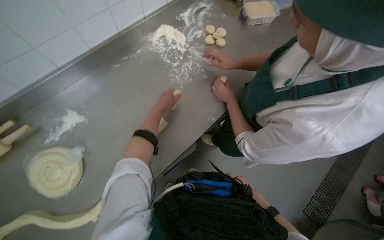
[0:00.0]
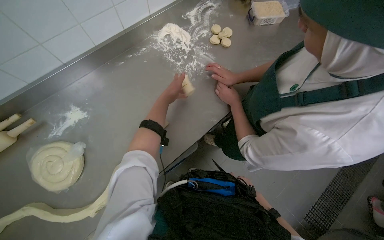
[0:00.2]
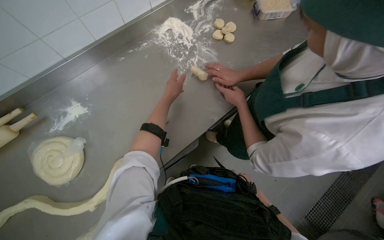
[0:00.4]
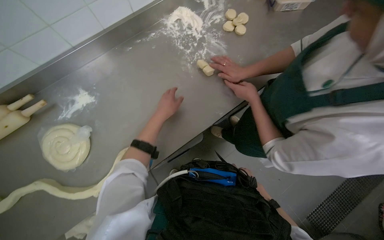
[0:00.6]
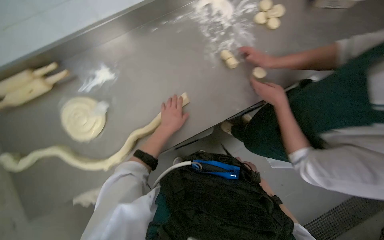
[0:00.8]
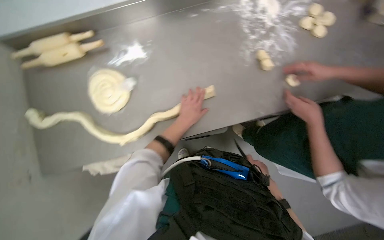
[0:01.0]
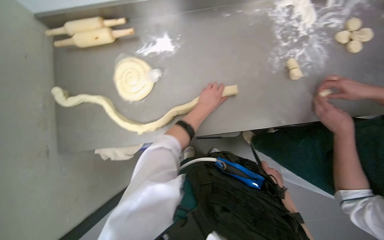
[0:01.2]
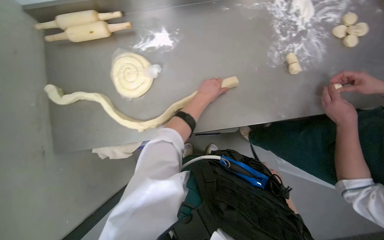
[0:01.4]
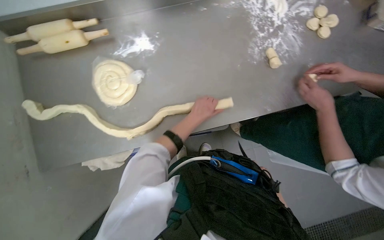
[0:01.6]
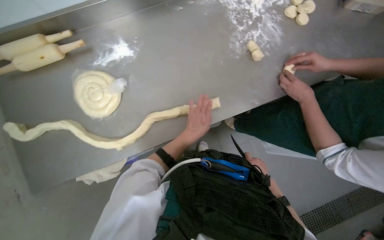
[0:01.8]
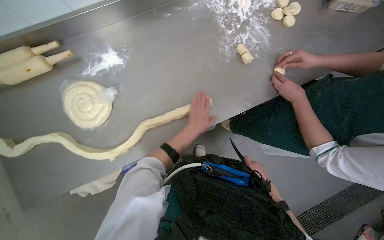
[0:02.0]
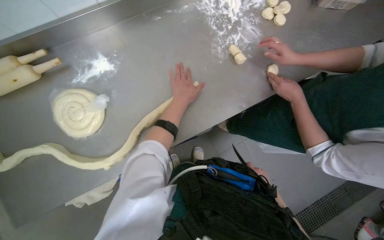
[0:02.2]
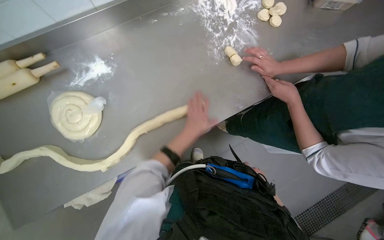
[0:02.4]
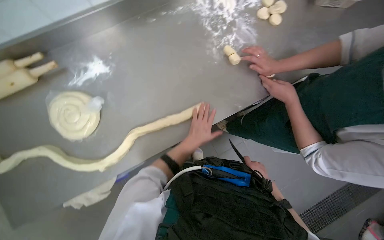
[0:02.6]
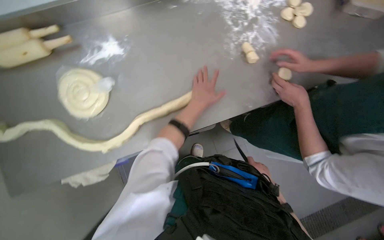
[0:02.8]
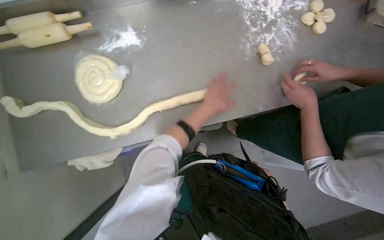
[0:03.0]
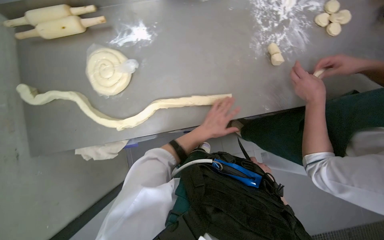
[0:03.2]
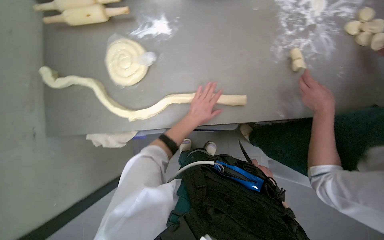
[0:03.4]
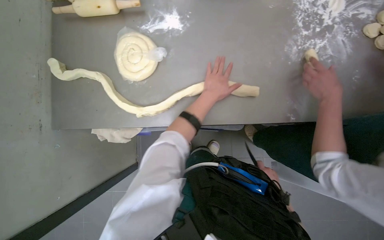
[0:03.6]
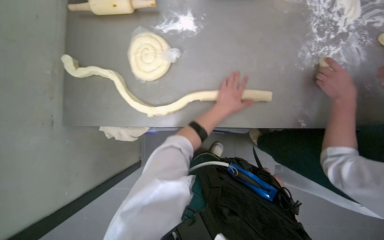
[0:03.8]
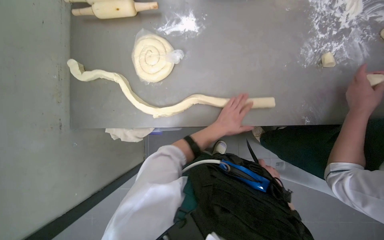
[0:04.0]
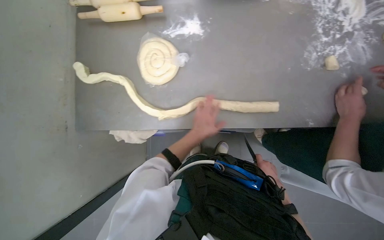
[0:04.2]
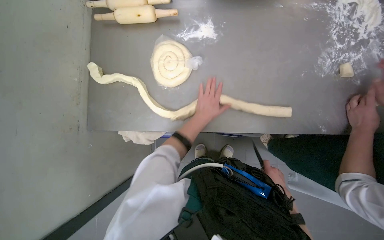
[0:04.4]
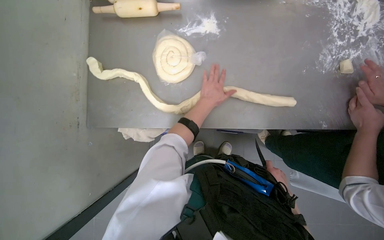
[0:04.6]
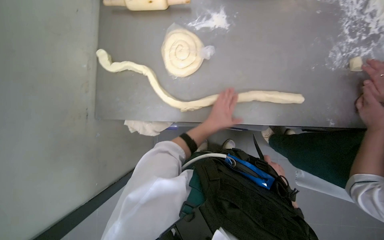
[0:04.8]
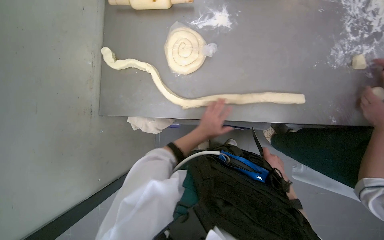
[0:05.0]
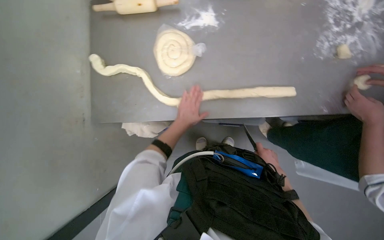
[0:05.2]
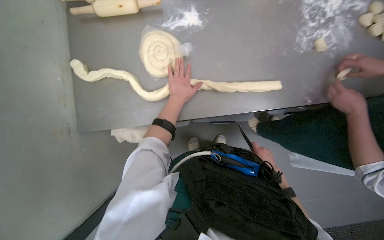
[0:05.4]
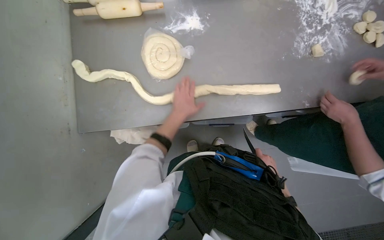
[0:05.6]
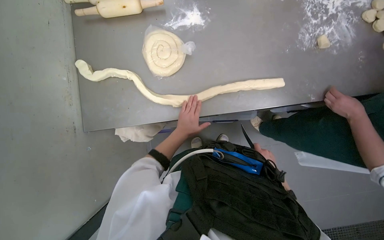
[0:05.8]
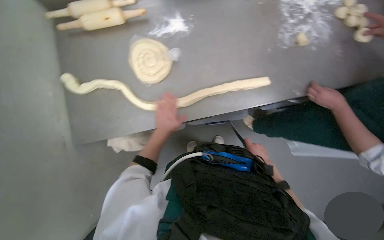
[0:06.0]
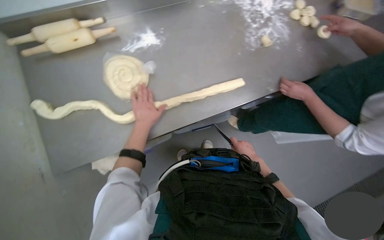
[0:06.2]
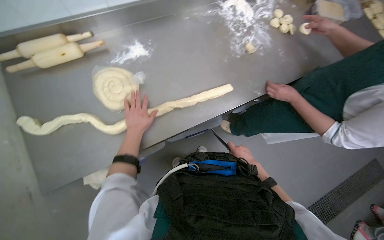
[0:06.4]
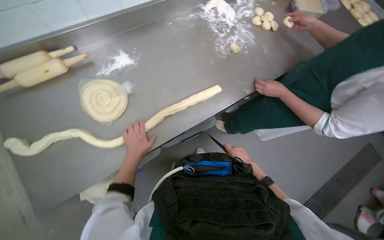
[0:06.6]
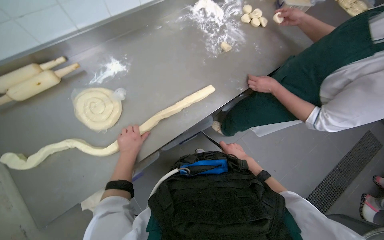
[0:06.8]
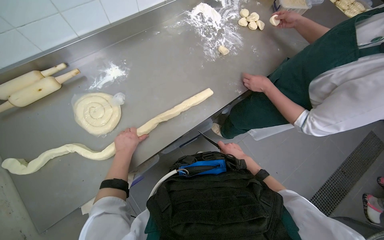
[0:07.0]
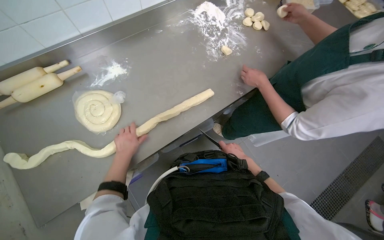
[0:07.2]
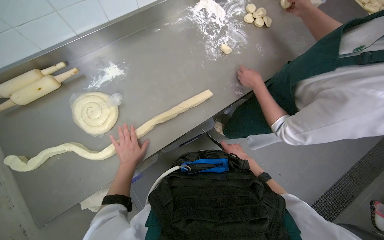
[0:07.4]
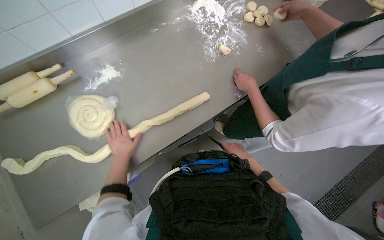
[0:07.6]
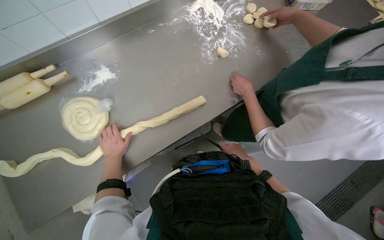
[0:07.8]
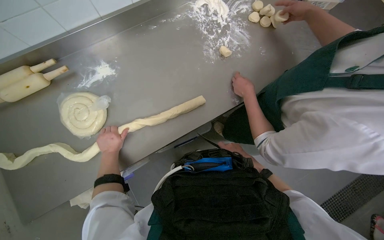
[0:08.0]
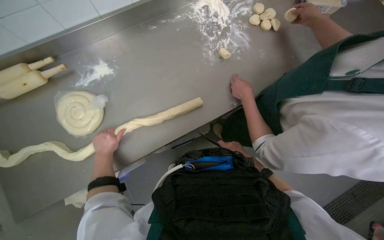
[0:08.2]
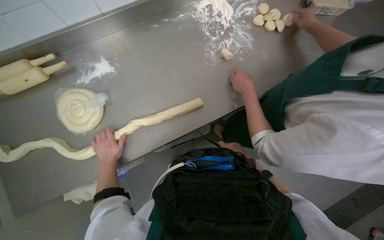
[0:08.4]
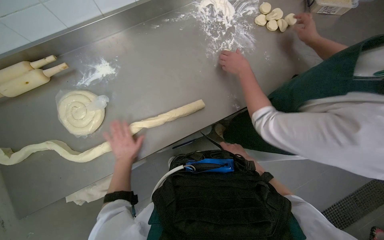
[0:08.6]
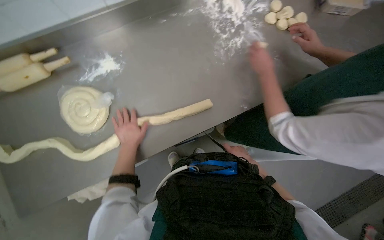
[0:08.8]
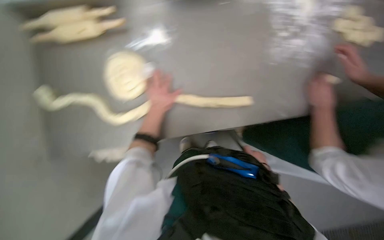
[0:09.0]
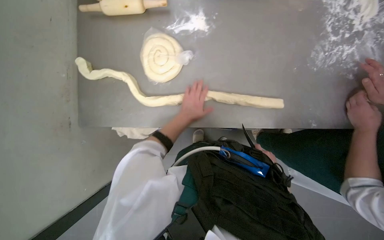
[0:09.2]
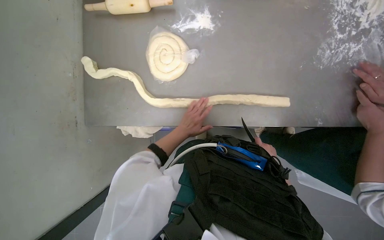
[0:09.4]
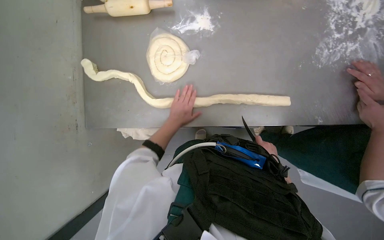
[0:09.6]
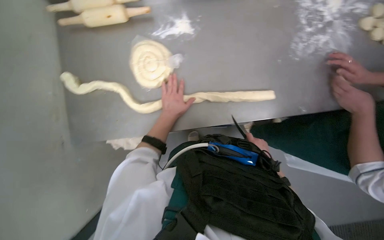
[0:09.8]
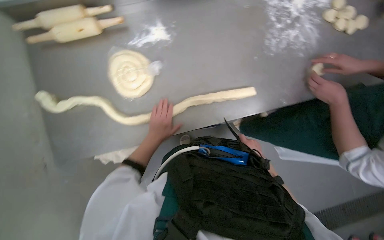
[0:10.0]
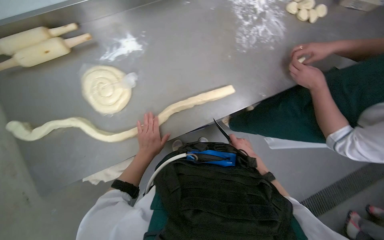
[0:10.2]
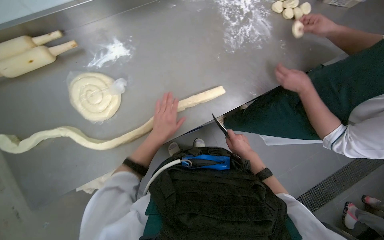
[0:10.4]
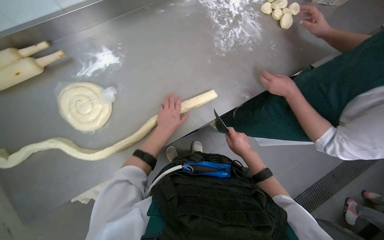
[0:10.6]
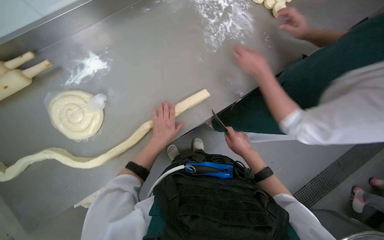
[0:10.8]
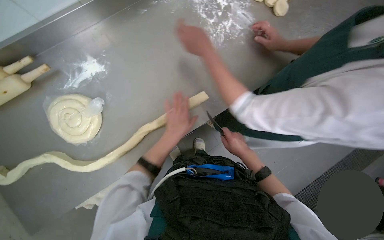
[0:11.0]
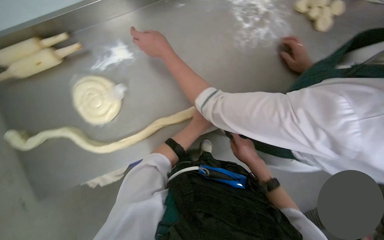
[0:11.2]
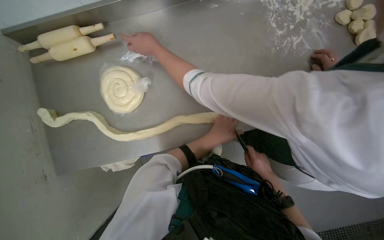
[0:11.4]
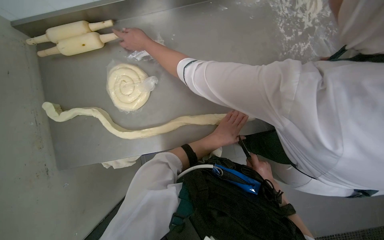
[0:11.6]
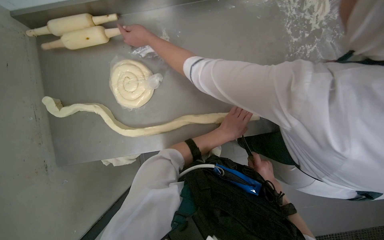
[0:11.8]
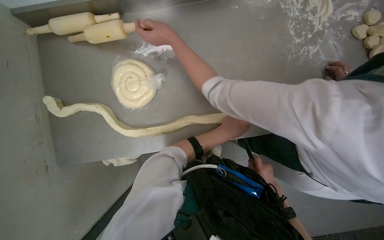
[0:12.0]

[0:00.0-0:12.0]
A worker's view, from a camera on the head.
Job: preparing food.
The whole recording: Cutting dough strands into pieces. The worker cuts long dough strands into smaller pieces with a knife.
0.0 to 1.6 s: The scene rotates clockwise by about 30 degrees. The right hand is displaced up the picture by roughly 10 cm, and moves some 10 cm nearer to the camera and comes back.
1.6 to 3.0 s: The left hand moves up and down the picture over some 15 cm, changing direction 2 times.
3.0 to 4.4 s: The left hand moves up and down the picture over about 15 cm, changing direction 3 times.
4.4 to 6.0 s: The left hand travels to the left and down the picture by approximately 15 cm.
10.4 to 12.0 s: The left hand shifts roughly 15 cm to the right.

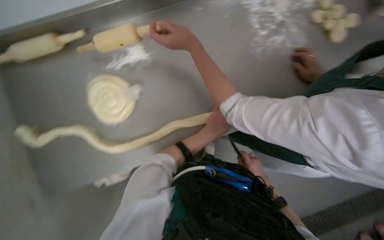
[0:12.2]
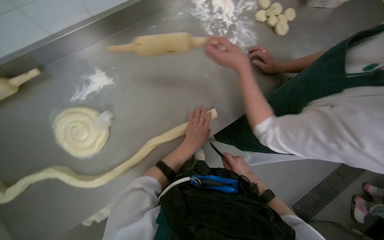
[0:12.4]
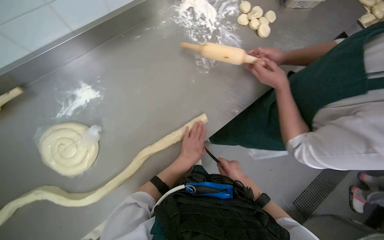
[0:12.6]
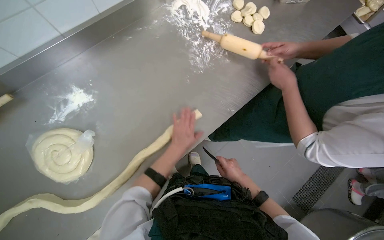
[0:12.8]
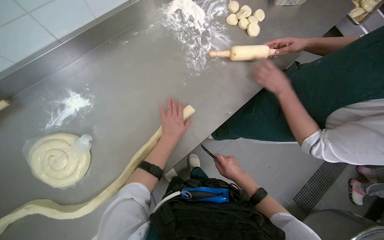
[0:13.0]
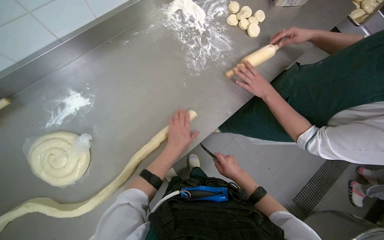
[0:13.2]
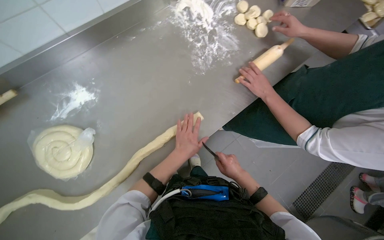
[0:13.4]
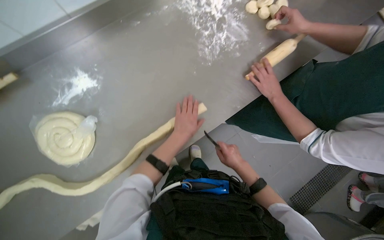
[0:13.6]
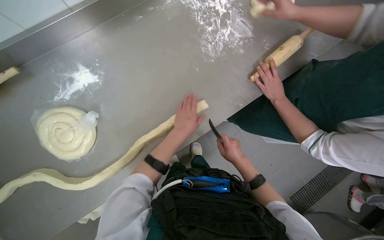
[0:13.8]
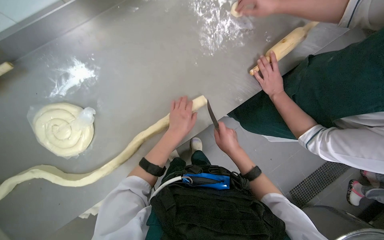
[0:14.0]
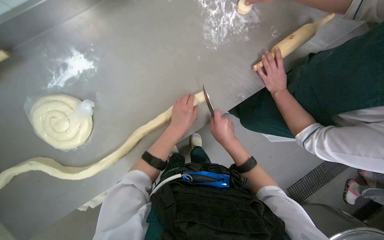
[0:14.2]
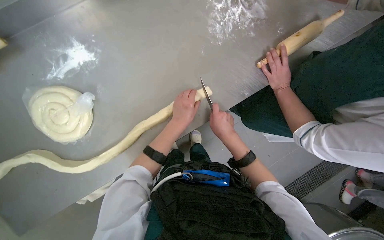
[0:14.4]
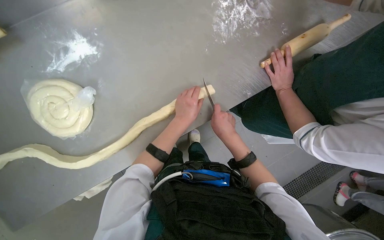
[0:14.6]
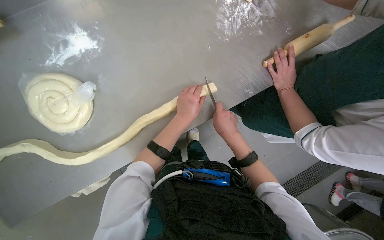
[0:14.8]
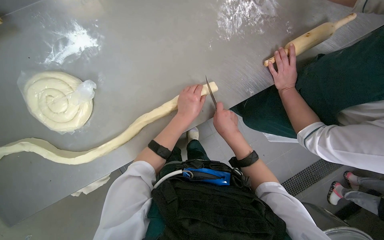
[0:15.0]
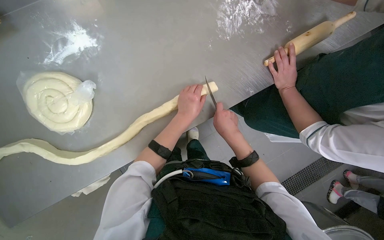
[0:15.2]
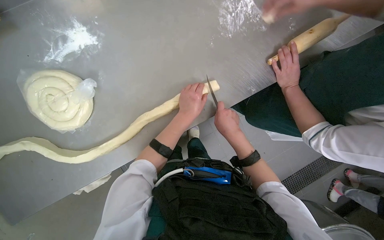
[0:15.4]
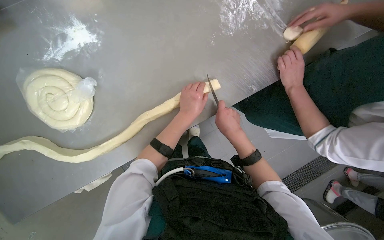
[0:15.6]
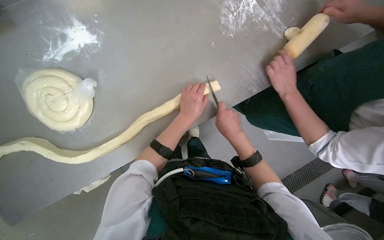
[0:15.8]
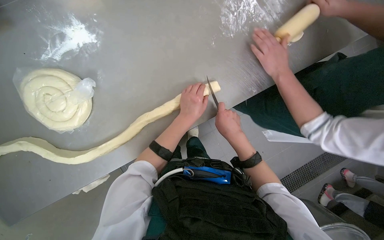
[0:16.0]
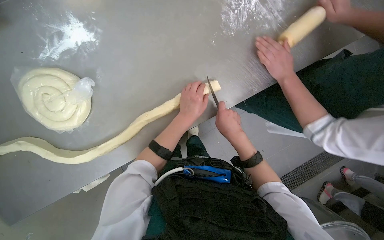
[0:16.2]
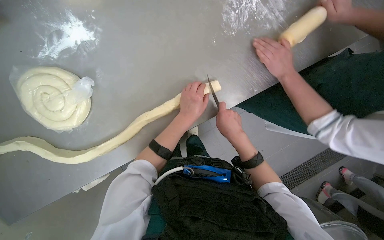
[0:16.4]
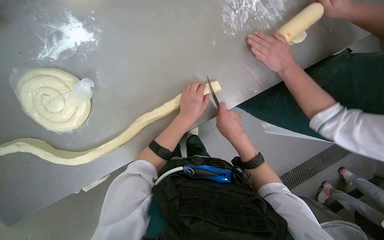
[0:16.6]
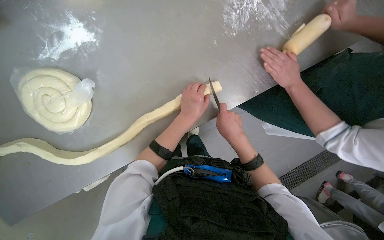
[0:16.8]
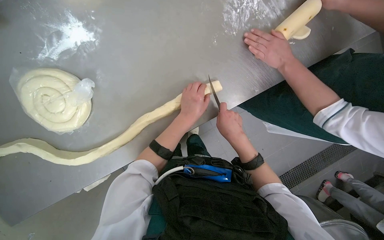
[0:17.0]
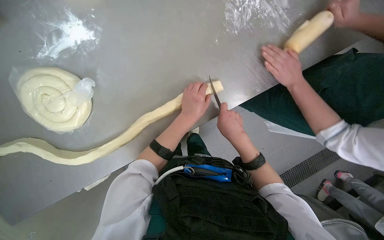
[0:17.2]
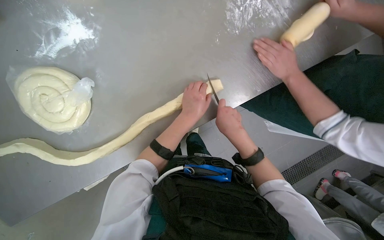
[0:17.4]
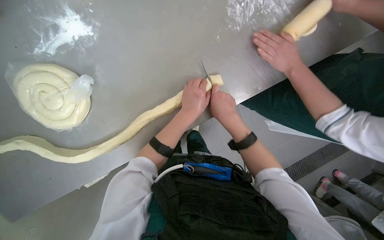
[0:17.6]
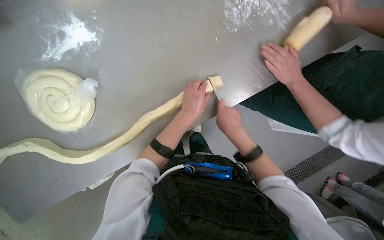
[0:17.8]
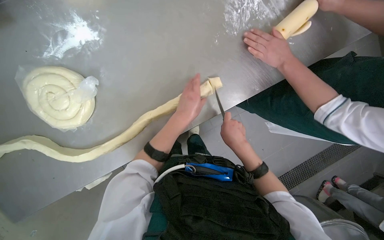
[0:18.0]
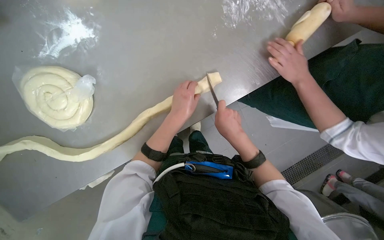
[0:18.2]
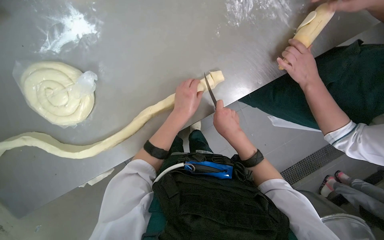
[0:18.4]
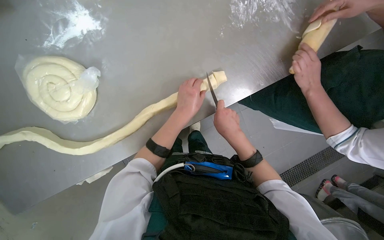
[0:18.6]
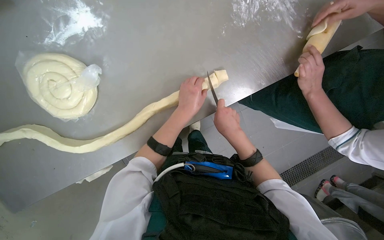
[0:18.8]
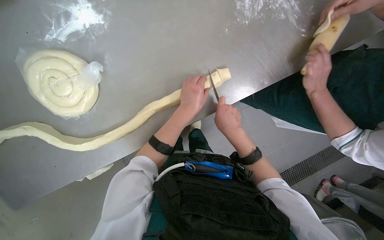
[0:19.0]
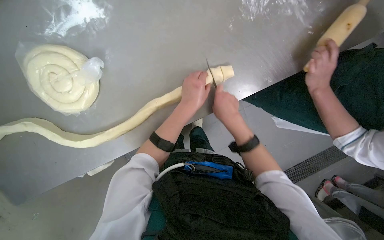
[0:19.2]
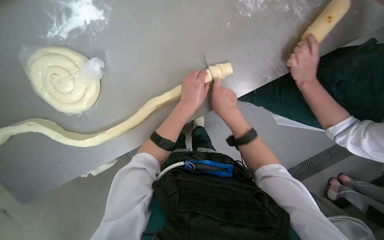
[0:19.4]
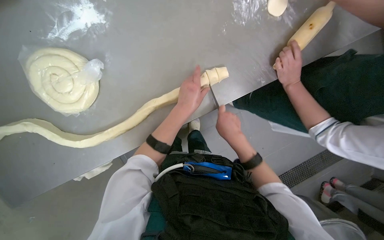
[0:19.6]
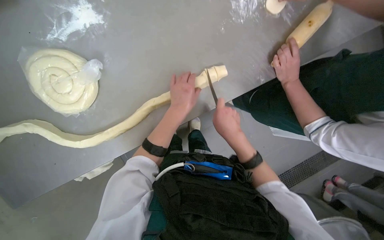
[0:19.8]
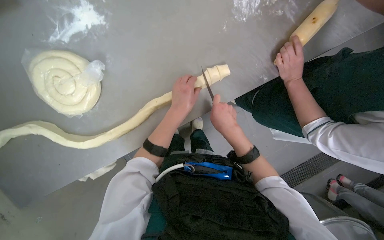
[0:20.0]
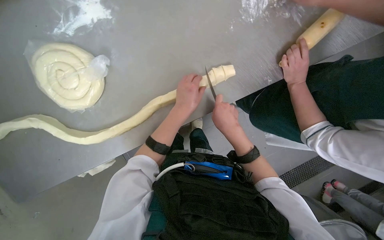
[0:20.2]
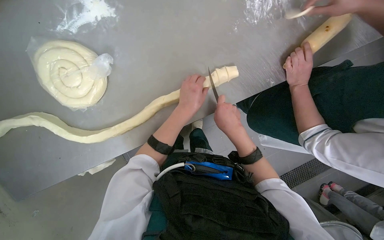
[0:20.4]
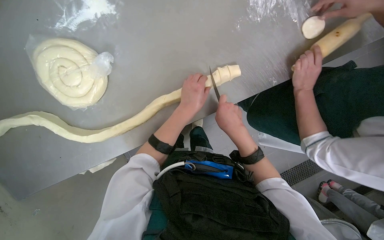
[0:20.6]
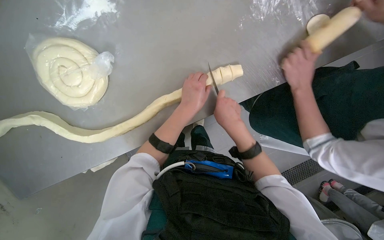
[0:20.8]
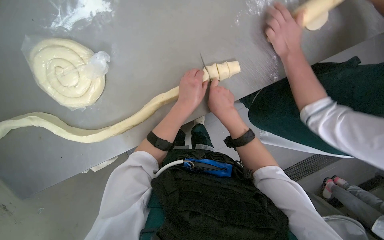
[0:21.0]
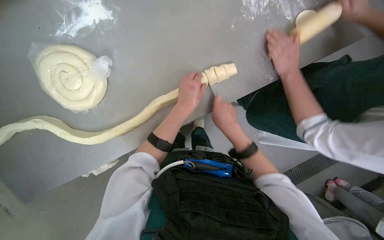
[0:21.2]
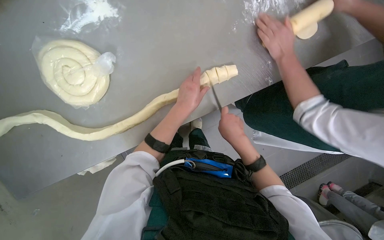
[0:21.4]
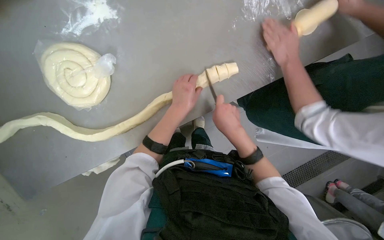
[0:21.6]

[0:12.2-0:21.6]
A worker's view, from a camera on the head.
Job: preparing food.
The whole recording: Cutting dough strands into pieces. The worker cuts long dough strands into smaller pieces with a knife.
15.4 to 21.6 s: The hands stay close to where they were, moving slightly.
